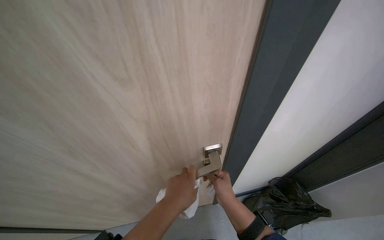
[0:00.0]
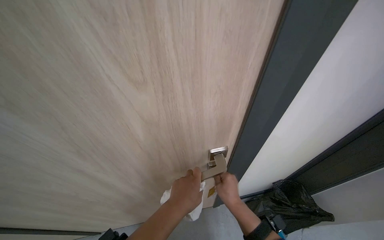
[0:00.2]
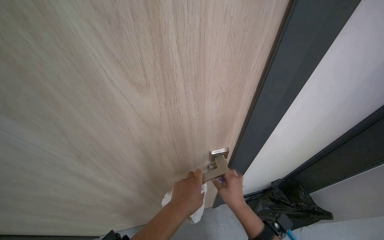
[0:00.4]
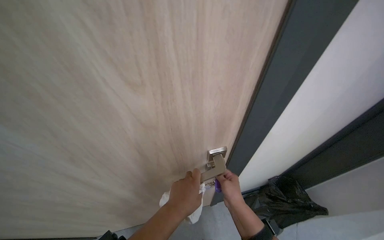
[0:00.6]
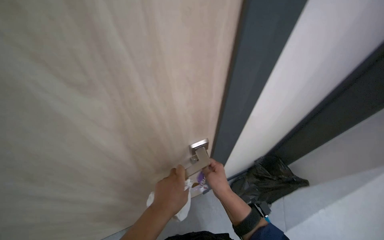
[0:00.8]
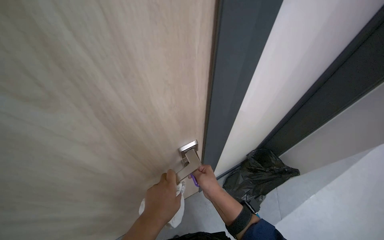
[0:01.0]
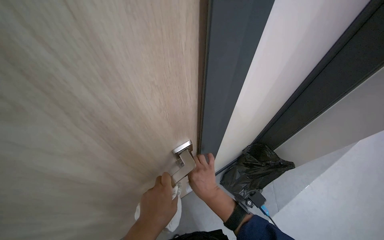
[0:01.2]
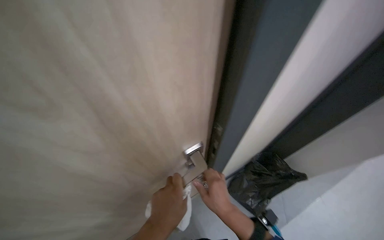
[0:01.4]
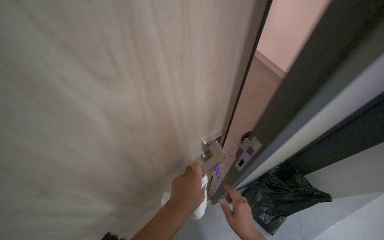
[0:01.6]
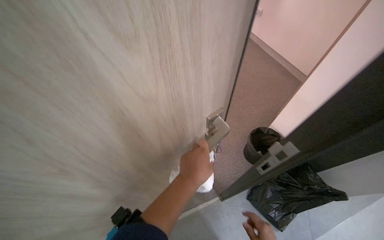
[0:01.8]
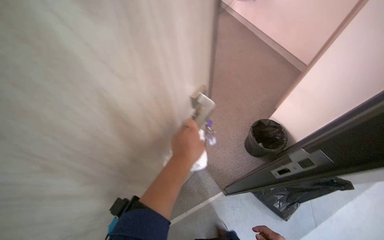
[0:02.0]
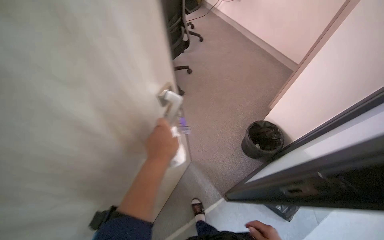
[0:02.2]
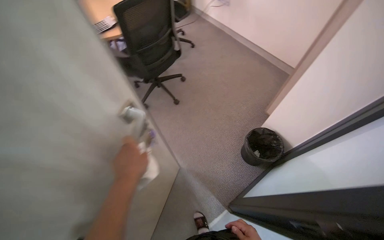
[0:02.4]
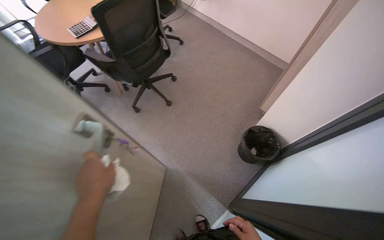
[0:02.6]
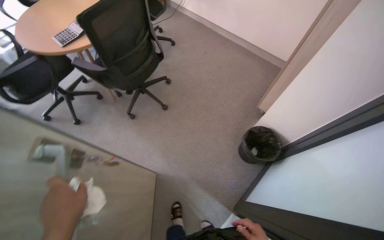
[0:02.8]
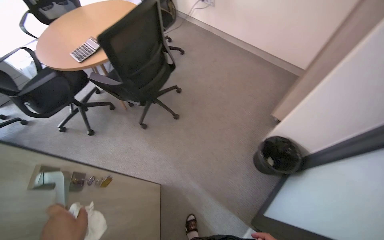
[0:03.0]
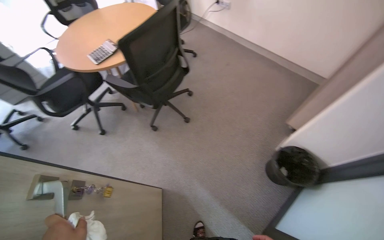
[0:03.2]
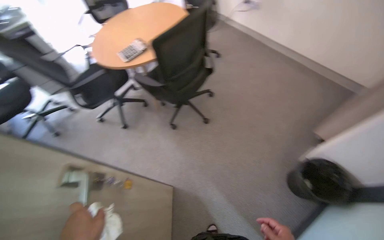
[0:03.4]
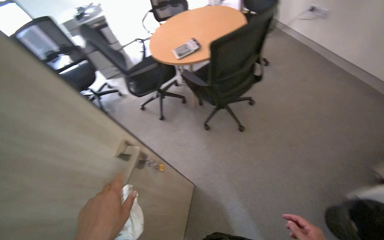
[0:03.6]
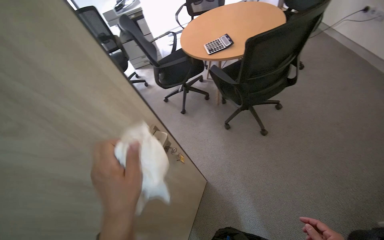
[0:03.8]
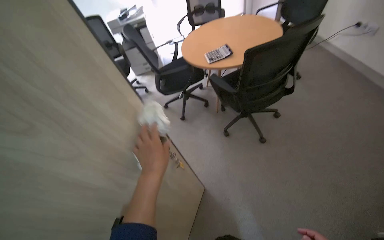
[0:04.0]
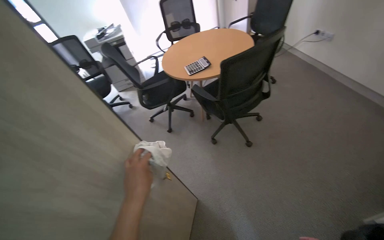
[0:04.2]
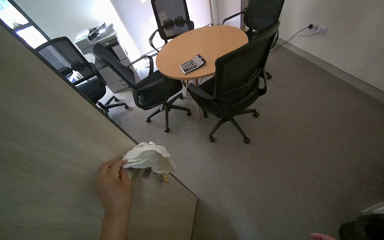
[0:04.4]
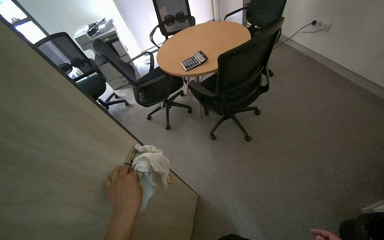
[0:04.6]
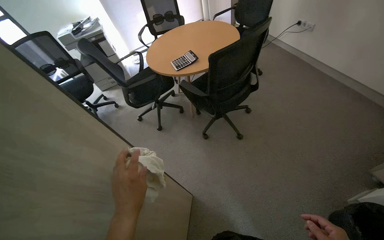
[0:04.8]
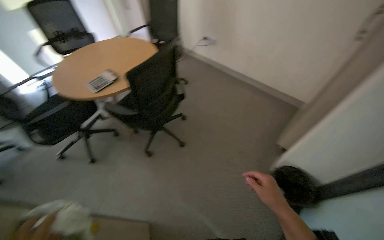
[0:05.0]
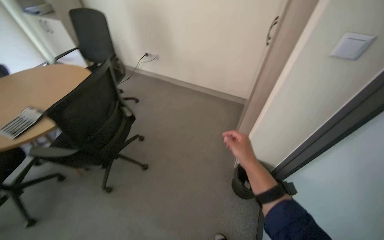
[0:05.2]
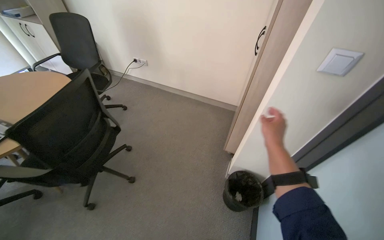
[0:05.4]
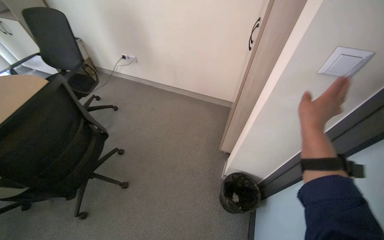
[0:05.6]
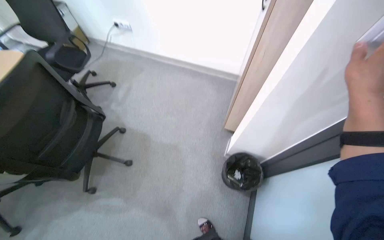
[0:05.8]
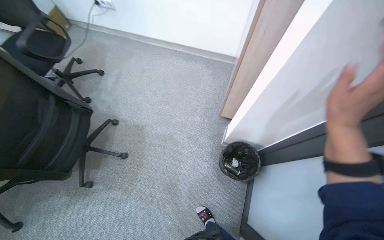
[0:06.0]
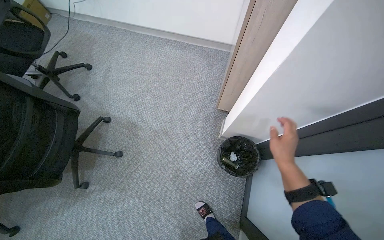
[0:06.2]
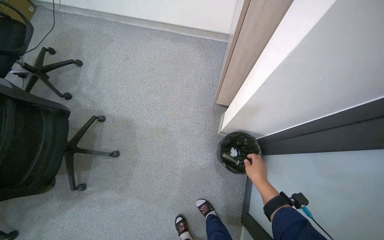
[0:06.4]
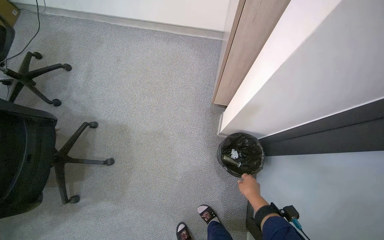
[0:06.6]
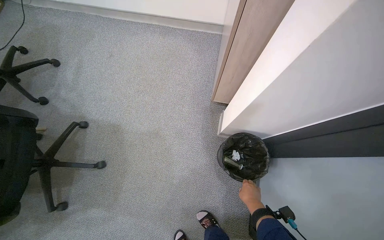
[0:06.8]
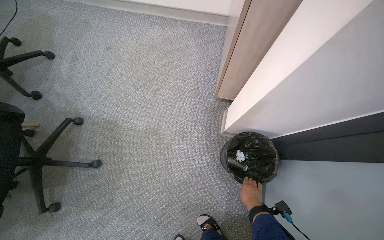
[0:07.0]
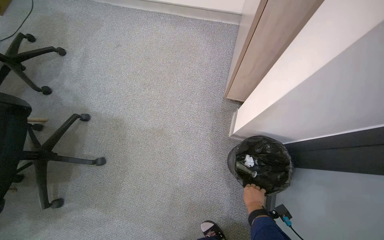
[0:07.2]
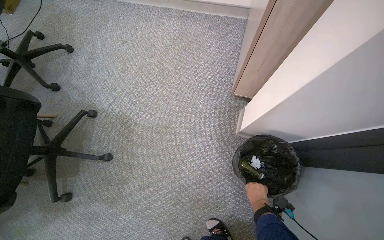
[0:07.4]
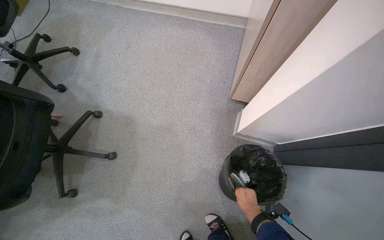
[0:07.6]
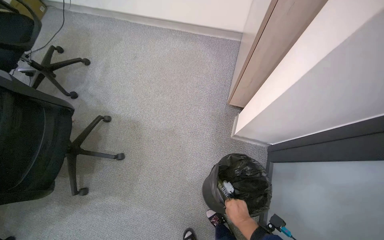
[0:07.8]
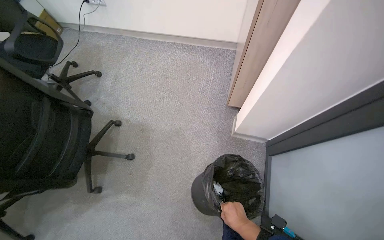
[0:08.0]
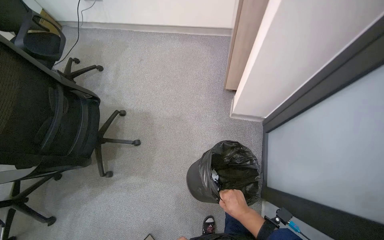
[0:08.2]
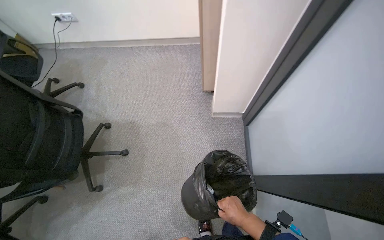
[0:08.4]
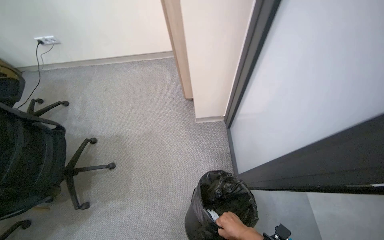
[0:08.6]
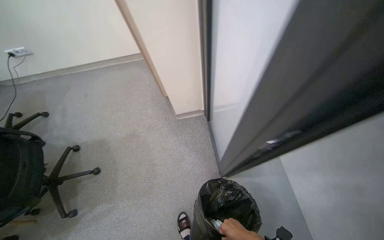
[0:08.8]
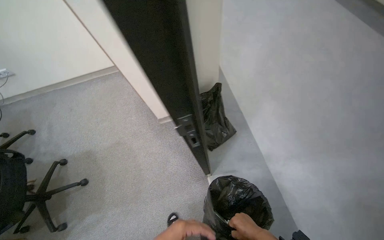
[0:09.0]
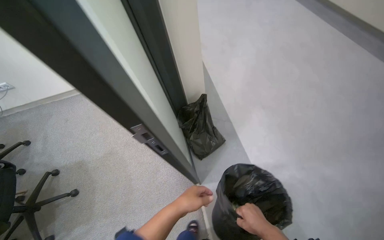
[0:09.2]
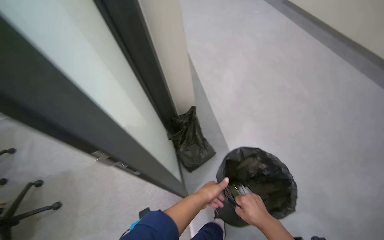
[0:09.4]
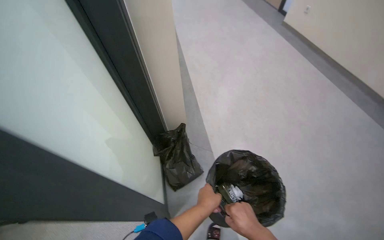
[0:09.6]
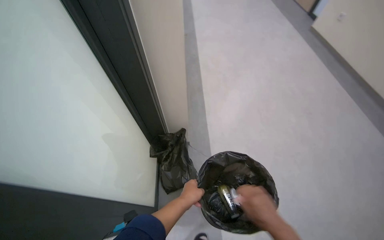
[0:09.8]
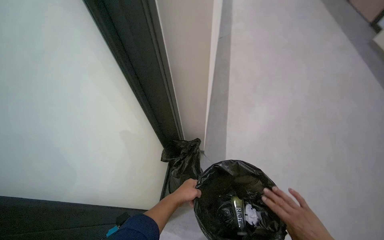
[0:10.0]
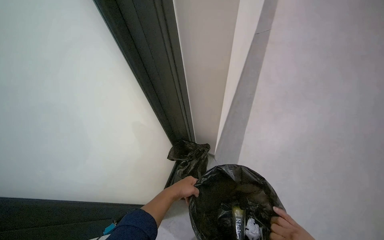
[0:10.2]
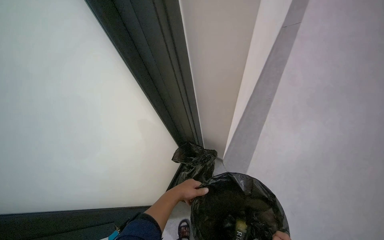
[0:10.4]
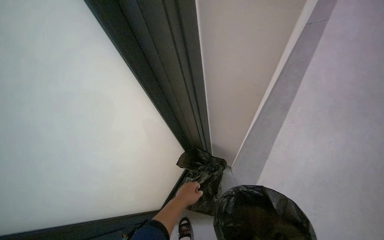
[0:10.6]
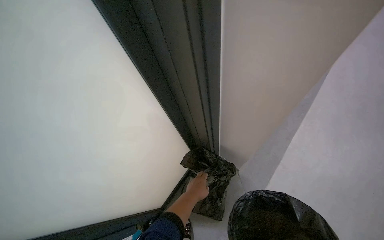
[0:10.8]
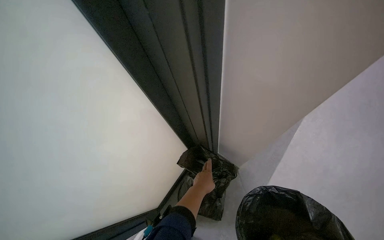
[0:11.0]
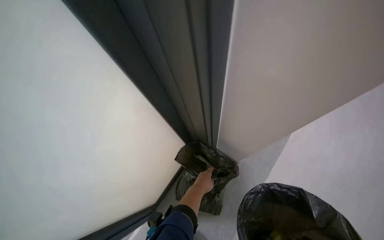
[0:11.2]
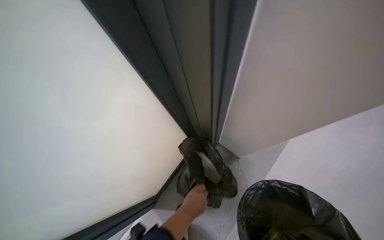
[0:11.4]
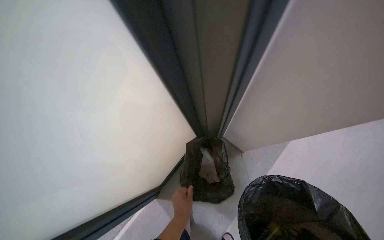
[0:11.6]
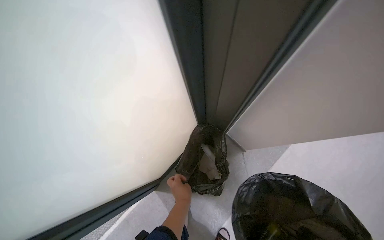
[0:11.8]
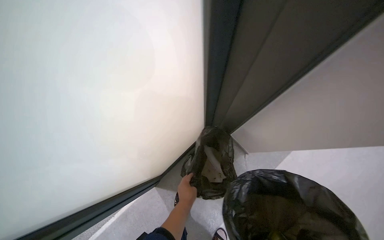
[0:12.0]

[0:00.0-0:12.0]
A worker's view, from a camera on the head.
Job: wiping surfaces.
The whole recording: Cleaning office room. The worker cleans various surfaces in an office, including door handles, cabinet handles, and desk surfaces, and empties the trash bin.
0:03.0 to 0:04.4: The head turns to the left by some 25 degrees.
0:04.4 to 0:06.0: The head travels roughly 50 cm. The wearer looks about 55 degrees further to the right. The view tips downward by about 15 degrees.
0:06.0 to 0:07.6: The right hand shifts roughly 60 cm farther from the camera and down the picture.
0:07.6 to 0:09.0: The wearer moves some 80 cm. The view tilts some 15 degrees upward. The scene rotates counterclockwise by about 30 degrees.
0:09.0 to 0:10.4: The head rotates about 40 degrees to the left. The camera pitches upward, by some 30 degrees.
0:10.4 to 0:12.0: The left hand heads down the picture, covering roughly 10 cm.

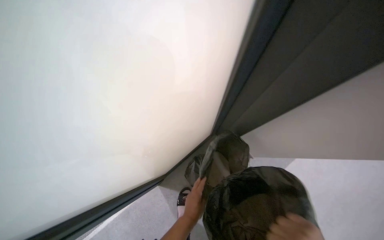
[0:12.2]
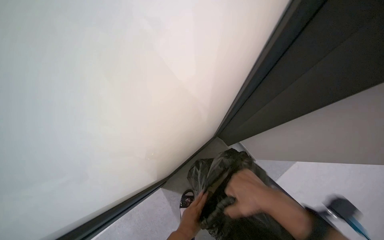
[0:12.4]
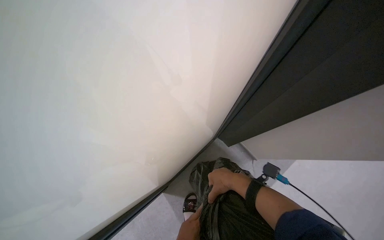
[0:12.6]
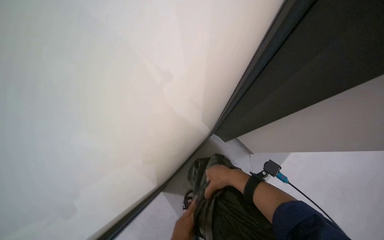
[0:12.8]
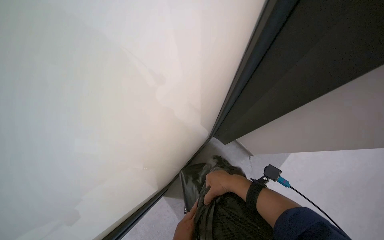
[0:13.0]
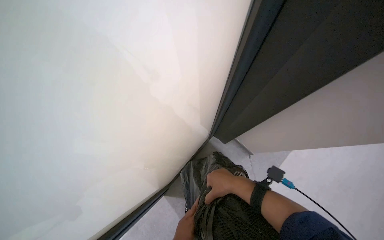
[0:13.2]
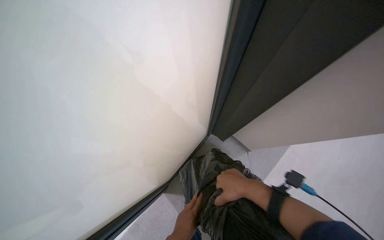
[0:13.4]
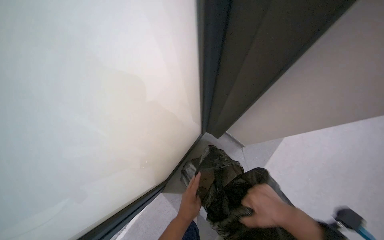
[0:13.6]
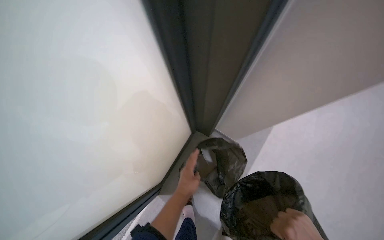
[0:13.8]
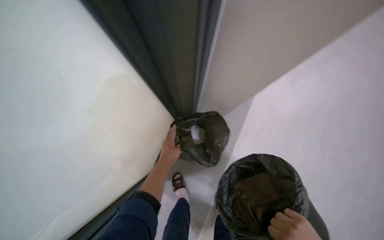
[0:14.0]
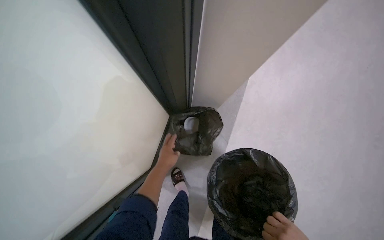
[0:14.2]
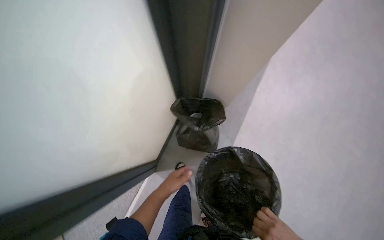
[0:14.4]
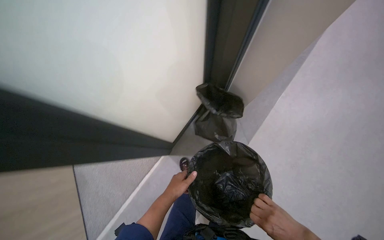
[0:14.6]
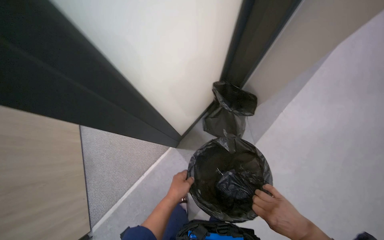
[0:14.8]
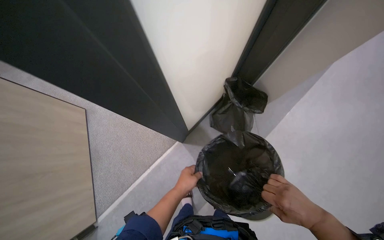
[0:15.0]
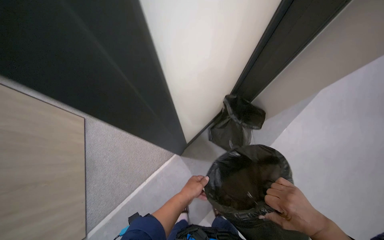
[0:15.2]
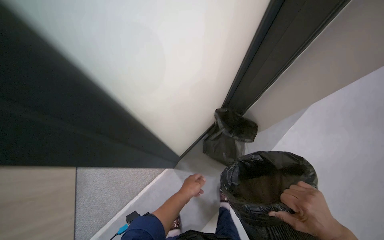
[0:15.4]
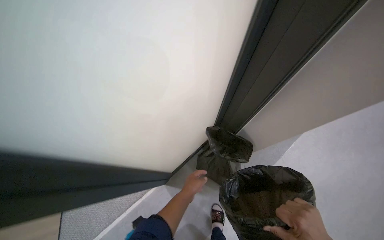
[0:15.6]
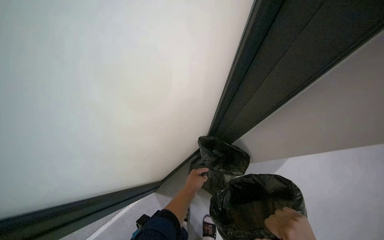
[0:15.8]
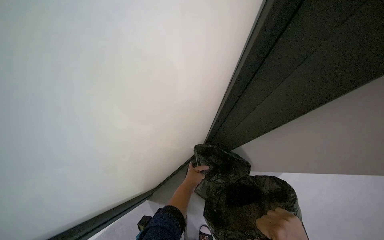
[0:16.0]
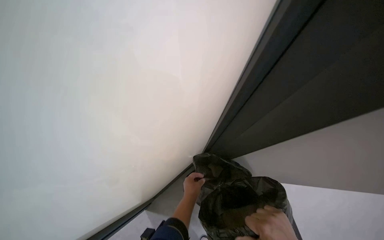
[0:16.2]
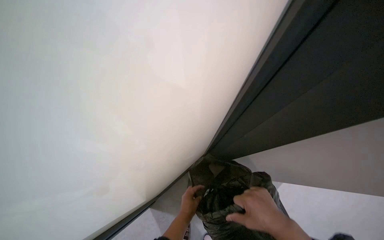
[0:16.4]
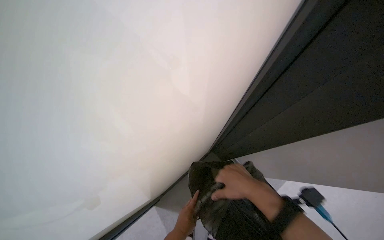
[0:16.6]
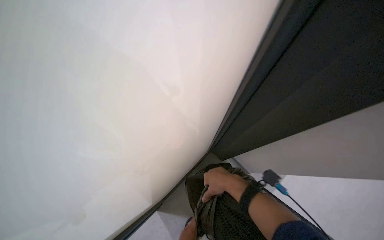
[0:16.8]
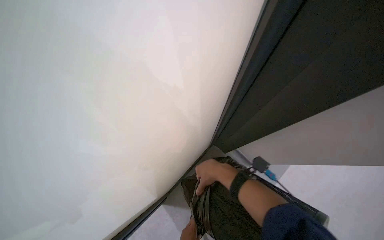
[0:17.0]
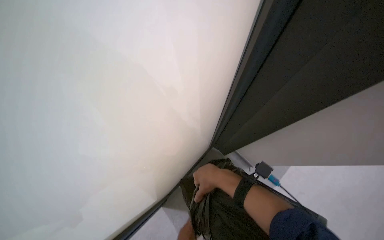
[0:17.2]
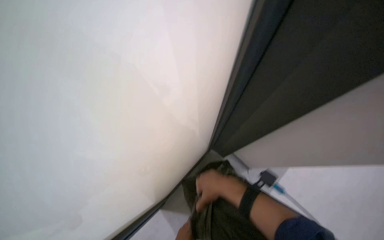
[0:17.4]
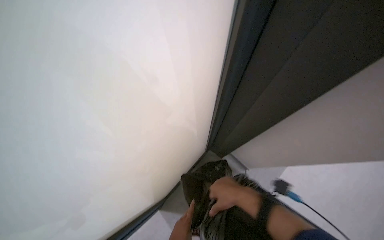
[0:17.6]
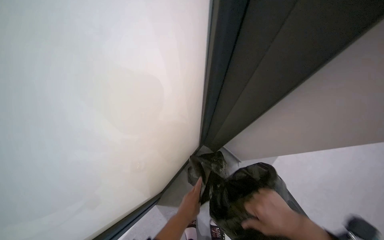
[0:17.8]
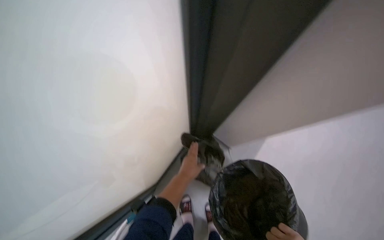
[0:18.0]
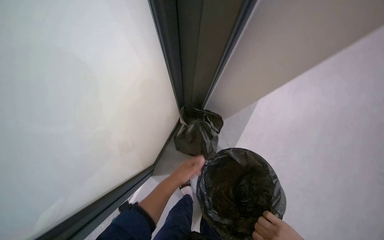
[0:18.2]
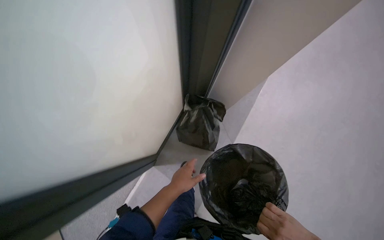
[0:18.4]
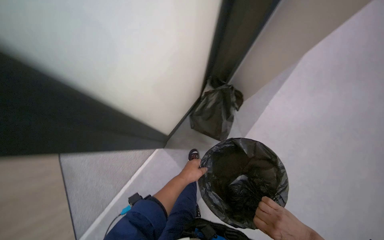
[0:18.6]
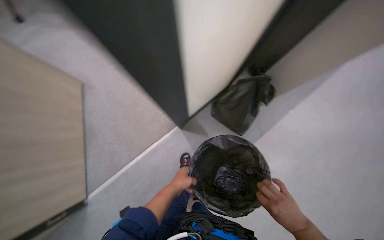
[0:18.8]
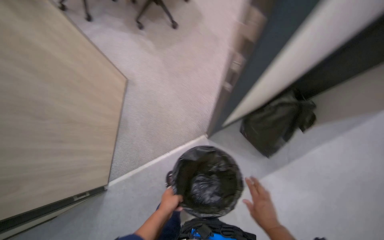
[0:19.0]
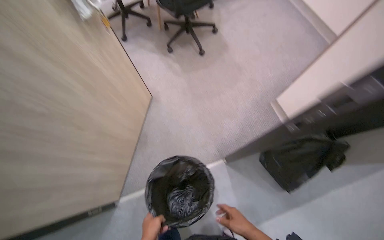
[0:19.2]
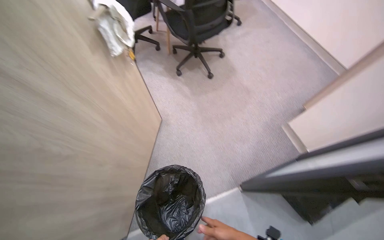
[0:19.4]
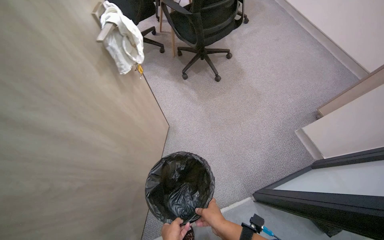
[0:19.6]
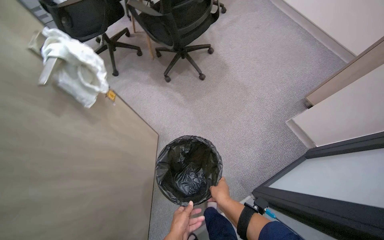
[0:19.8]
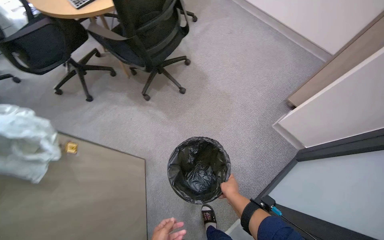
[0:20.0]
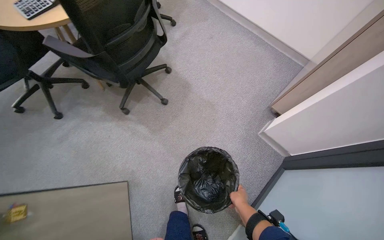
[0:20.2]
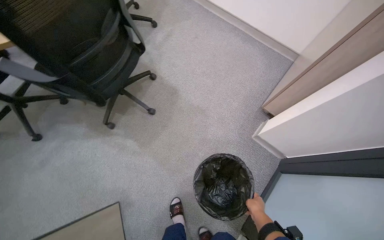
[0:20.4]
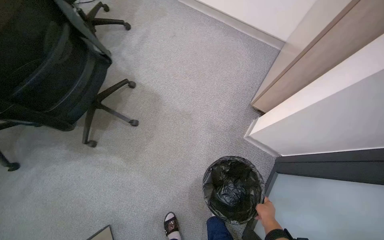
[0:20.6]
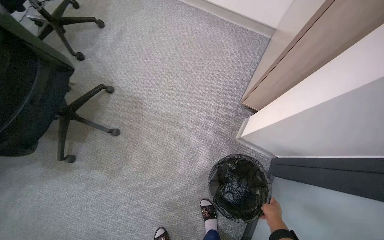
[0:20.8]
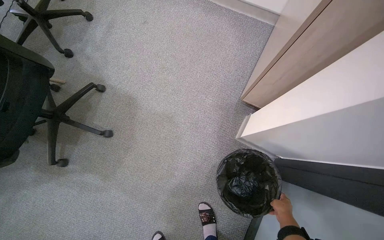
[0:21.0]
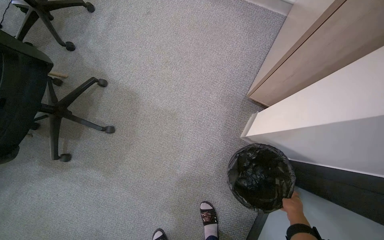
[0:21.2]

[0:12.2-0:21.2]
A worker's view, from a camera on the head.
Job: wiping surfaces.
The whole recording: Cleaning office room. The worker cleans various surfaces in an office, including door handles, cabinet handles, and desk surfaces, and empties the trash bin.
0:13.8 to 0:15.2: The left hand travels up the picture and back again, some 10 cm each way.
0:15.2 to 0:16.6: The wearer looks about 20 degrees further upward.
0:18.2 to 0:19.8: The wearer's head swings approximately 20 degrees to the left.
0:19.8 to 0:21.2: The camera travels approximately 80 cm. The scene turns roughly 30 degrees counterclockwise in the picture.
